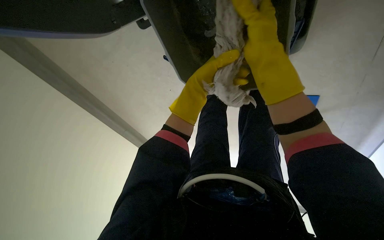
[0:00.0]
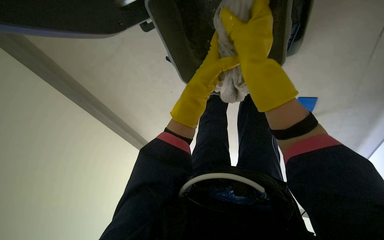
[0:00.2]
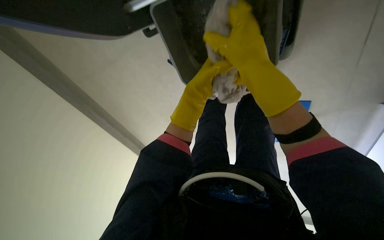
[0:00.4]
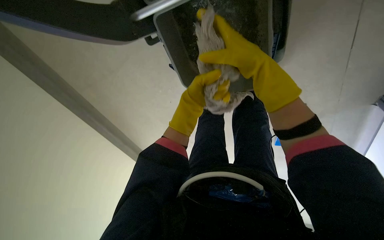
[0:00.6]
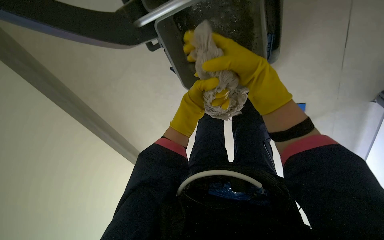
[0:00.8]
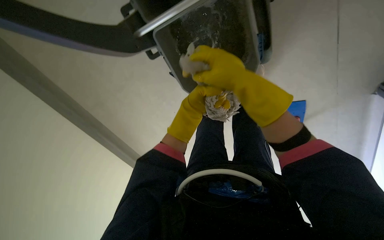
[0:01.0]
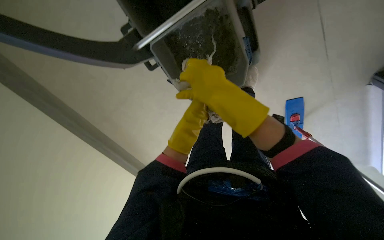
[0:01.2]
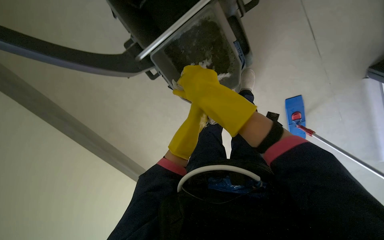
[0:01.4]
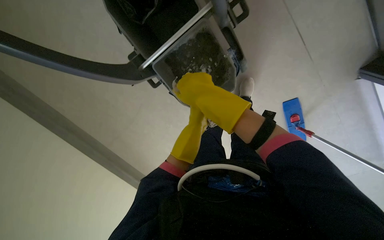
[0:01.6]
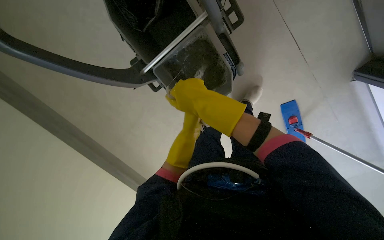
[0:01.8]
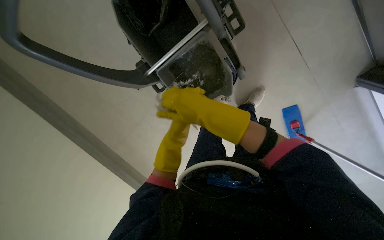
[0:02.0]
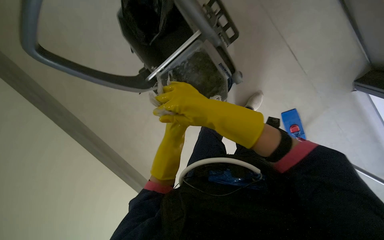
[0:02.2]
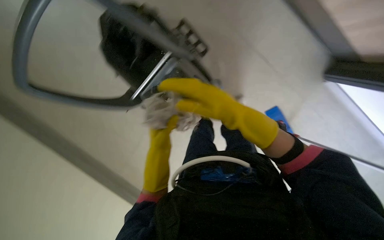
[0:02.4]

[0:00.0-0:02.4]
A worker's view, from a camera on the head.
Job: preparing cleaning supplies.
The whole recording: Changing mop head. The worker moves the mop bucket, removes the mop head, and wrings it out.
0:00.0 to 0:01.2: The left hand moves nearer and farther over approximately 15 cm, changing direction 2 times.
0:01.2 to 0:02.4: The wearer looks some 15 degrees further upward.

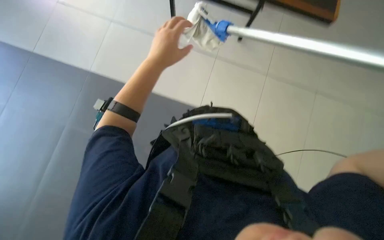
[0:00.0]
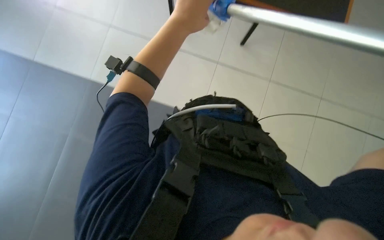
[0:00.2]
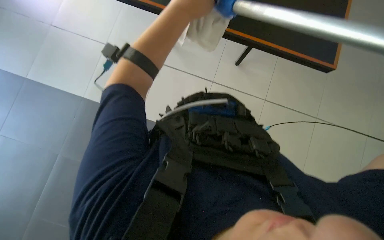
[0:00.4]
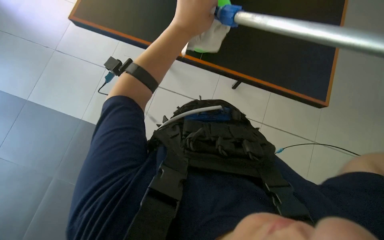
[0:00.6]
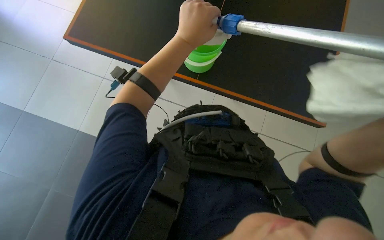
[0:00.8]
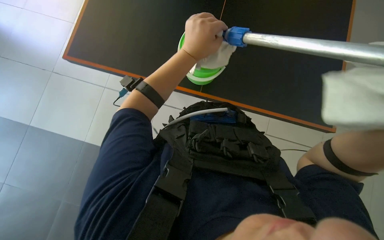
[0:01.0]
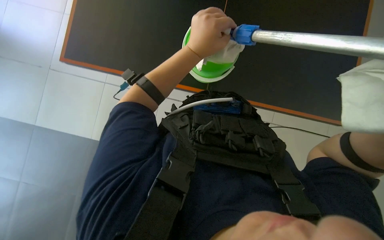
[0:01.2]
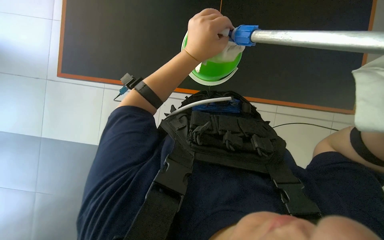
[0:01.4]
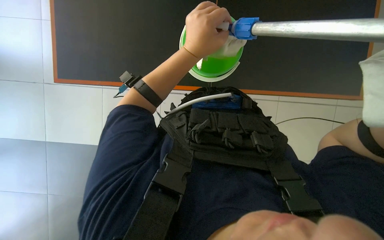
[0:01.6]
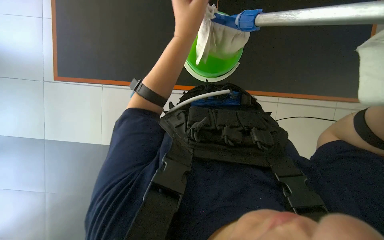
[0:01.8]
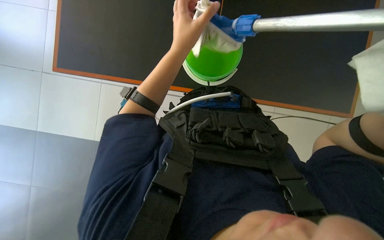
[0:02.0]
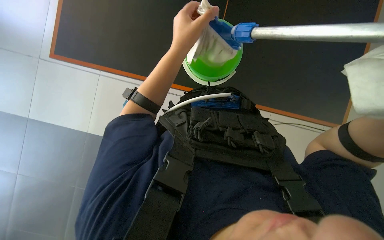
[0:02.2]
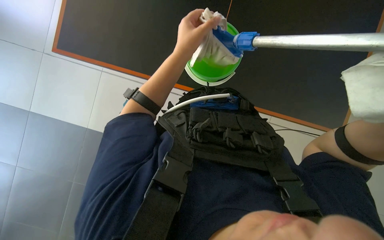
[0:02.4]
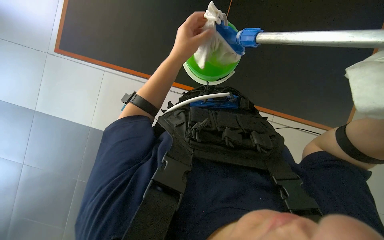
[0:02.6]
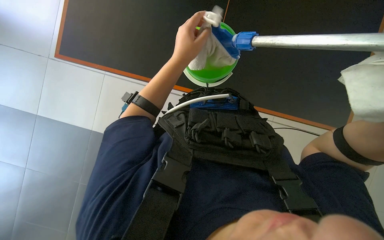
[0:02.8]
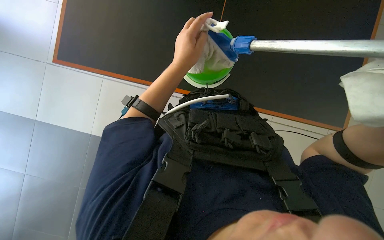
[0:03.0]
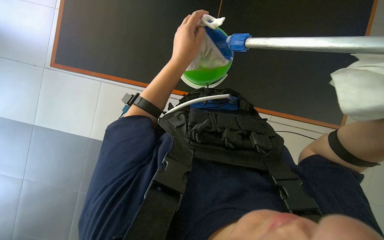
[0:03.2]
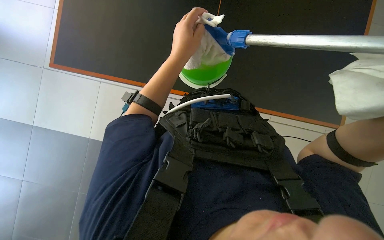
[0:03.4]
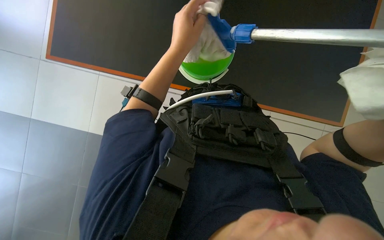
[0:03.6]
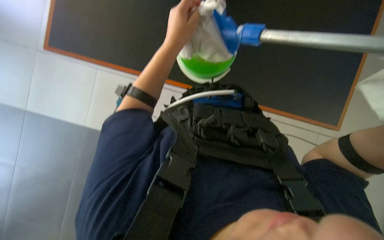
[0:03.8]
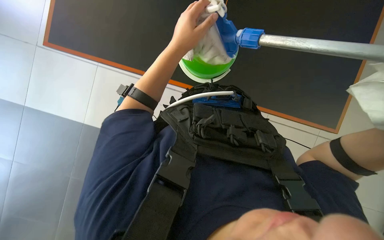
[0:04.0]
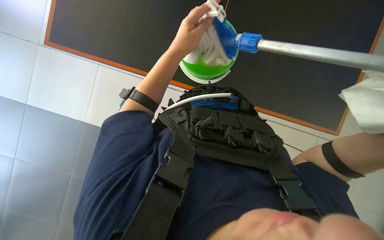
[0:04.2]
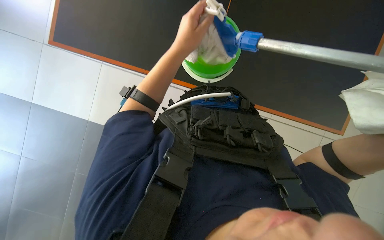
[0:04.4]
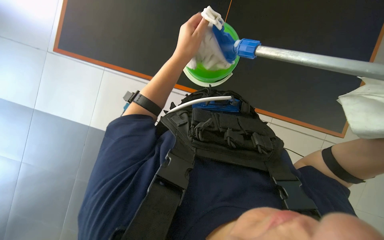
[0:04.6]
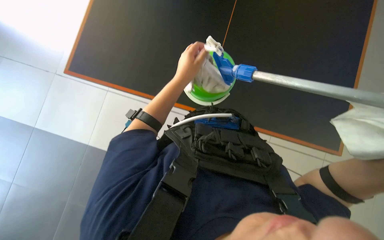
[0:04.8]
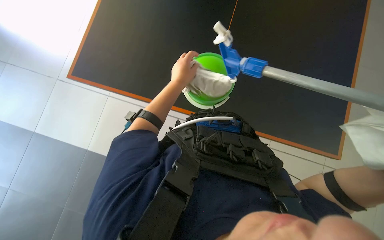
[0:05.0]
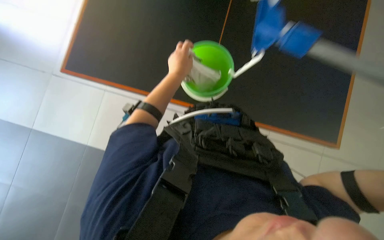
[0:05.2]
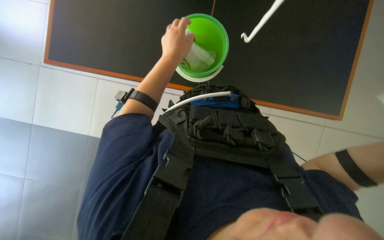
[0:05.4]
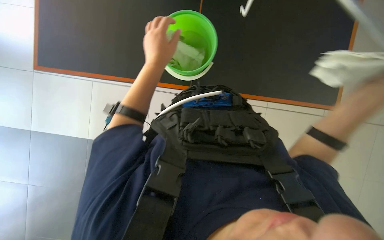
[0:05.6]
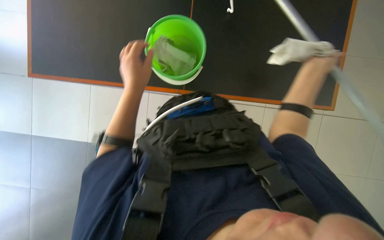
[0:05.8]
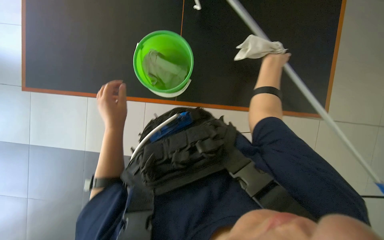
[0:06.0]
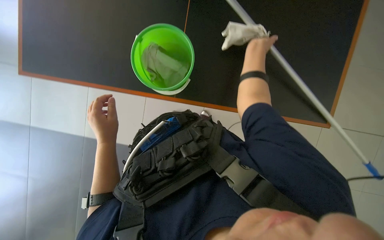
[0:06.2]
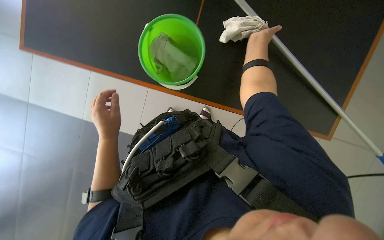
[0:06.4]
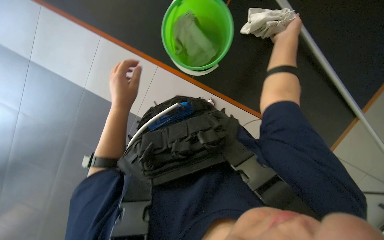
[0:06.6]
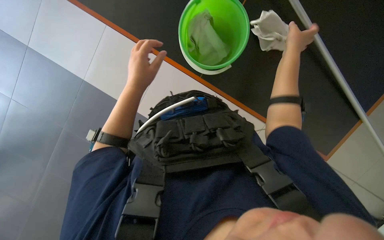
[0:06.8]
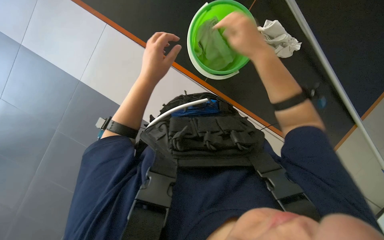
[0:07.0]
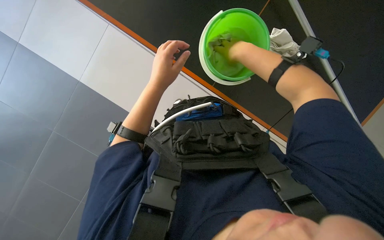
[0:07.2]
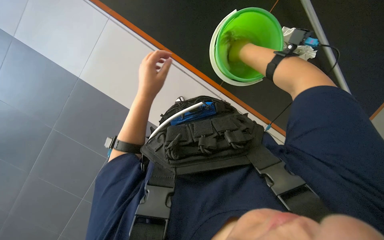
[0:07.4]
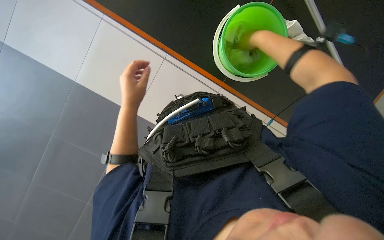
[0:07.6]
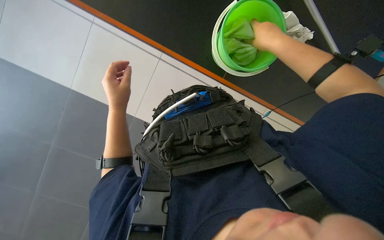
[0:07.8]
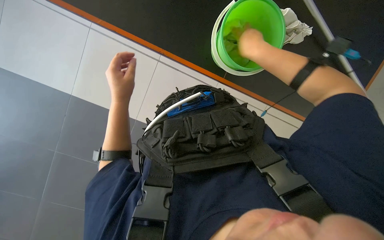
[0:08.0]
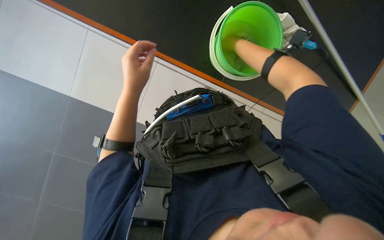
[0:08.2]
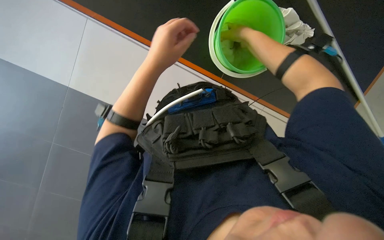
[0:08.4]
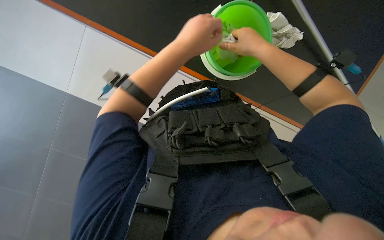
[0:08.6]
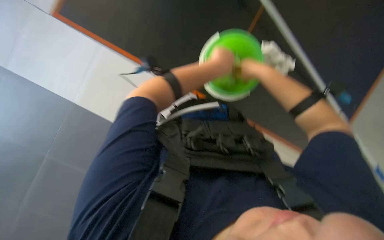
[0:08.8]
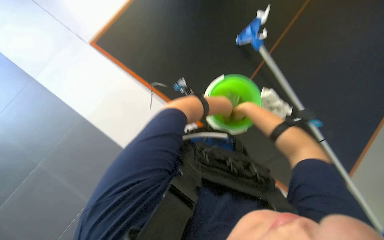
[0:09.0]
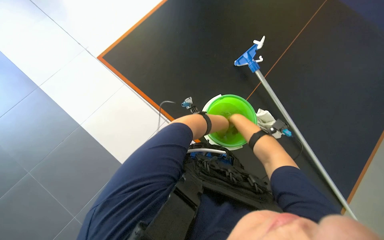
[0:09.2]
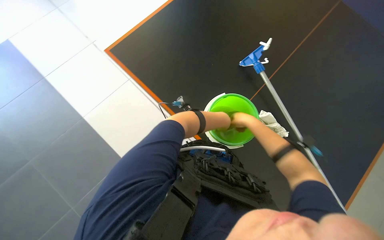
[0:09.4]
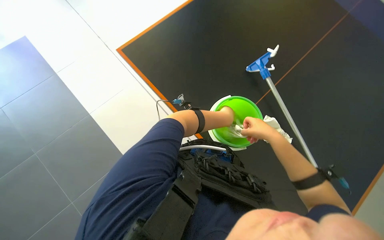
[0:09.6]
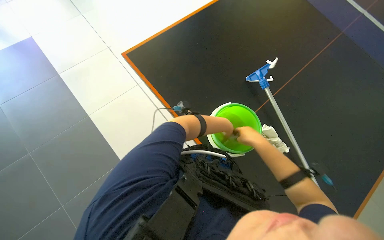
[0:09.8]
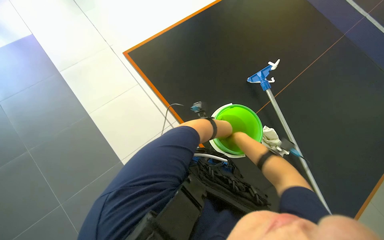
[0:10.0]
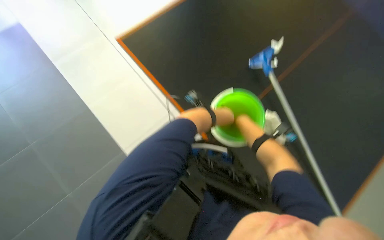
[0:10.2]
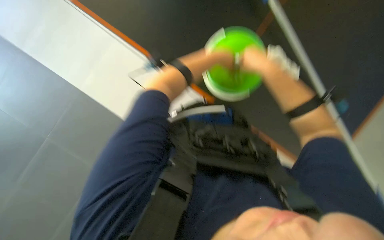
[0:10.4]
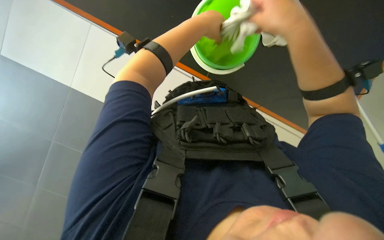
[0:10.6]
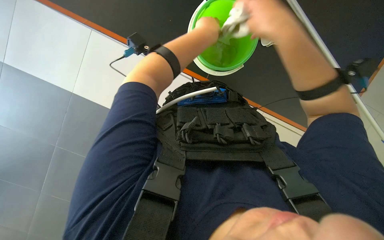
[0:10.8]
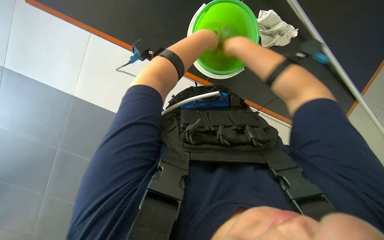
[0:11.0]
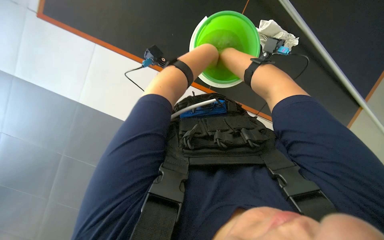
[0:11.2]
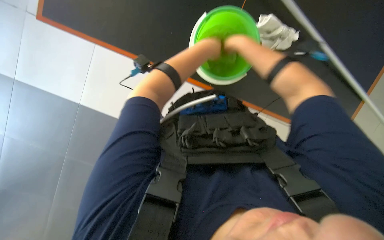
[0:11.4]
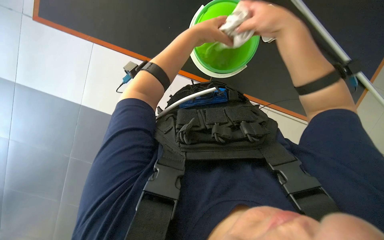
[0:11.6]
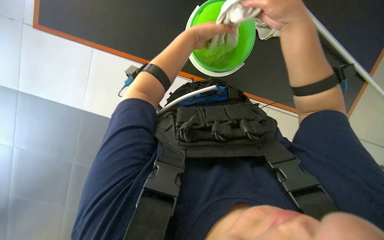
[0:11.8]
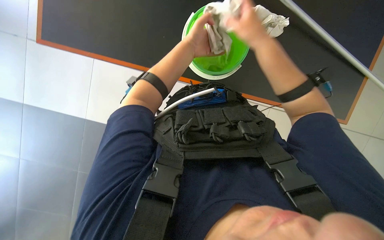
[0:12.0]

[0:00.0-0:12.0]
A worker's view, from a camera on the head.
Job: preparing cleaning supplies.
The whole recording: Wringing cloths into bucket. The worker wrings out cloths into a green bucket.
0:00.0 to 0:01.6: The left hand travels to the right and nearer to the camera by about 20 cm.
0:04.4 to 0:06.0: The scene rotates counterclockwise by approximately 30 degrees.
0:06.0 to 0:07.6: The right hand moves to the left, approximately 10 cm.
0:07.6 to 0:09.0: The camera pitches upward, by about 15 degrees. The scene rotates clockwise by some 30 degrees.

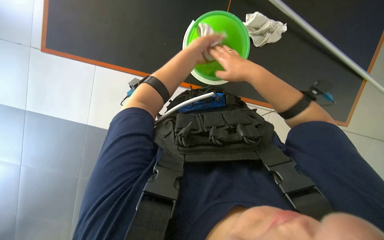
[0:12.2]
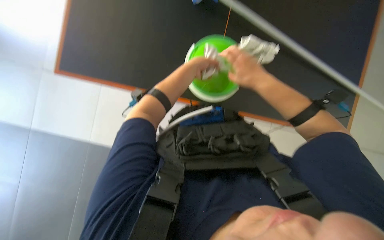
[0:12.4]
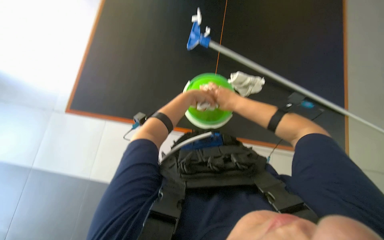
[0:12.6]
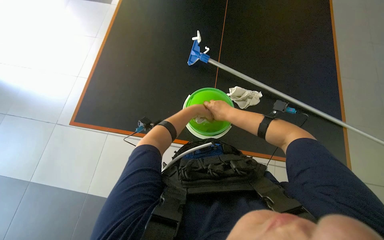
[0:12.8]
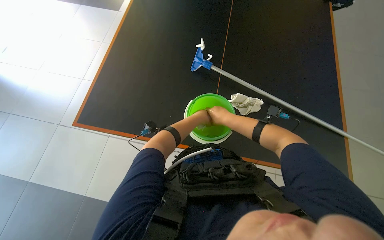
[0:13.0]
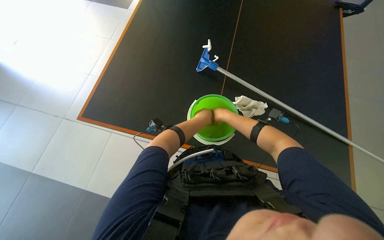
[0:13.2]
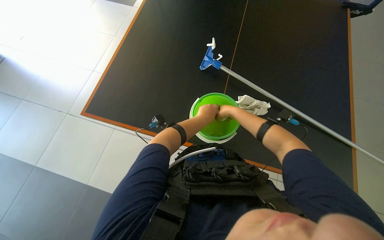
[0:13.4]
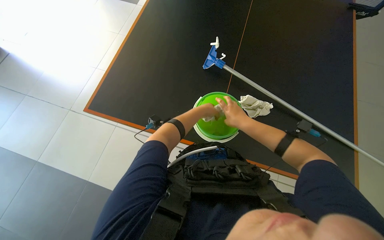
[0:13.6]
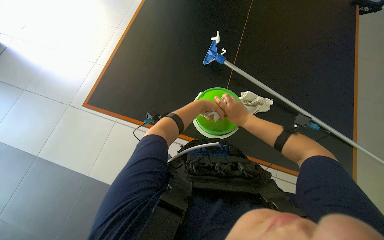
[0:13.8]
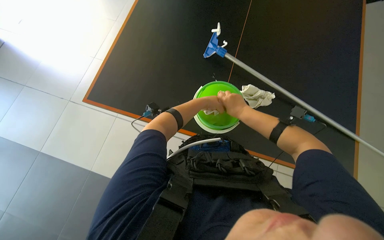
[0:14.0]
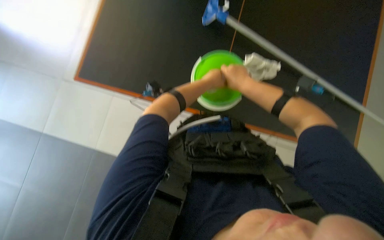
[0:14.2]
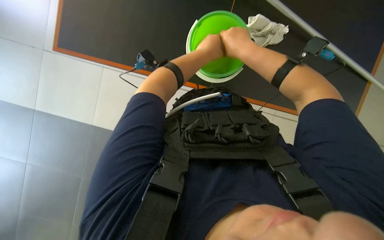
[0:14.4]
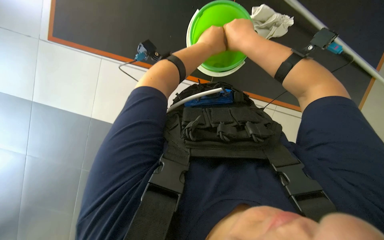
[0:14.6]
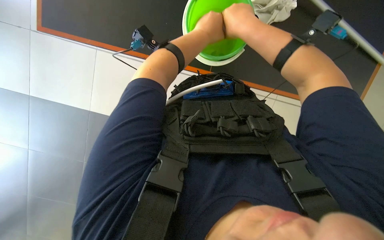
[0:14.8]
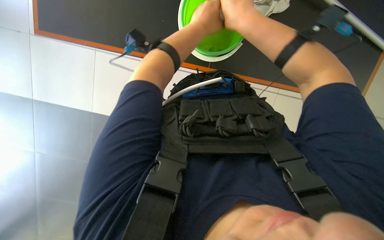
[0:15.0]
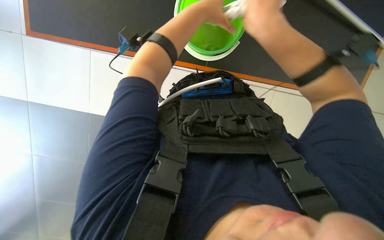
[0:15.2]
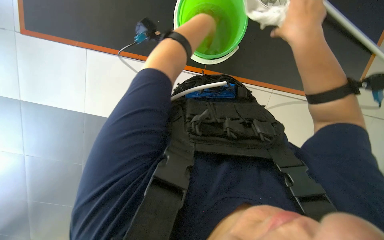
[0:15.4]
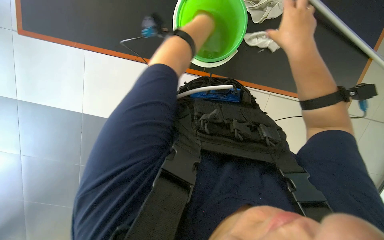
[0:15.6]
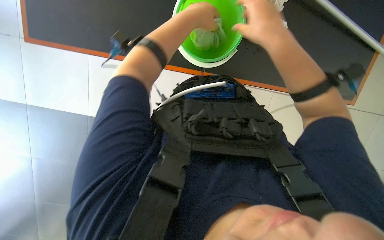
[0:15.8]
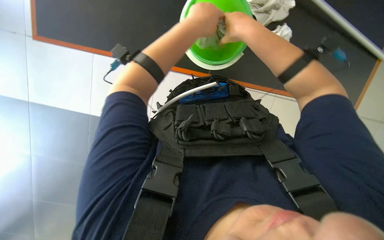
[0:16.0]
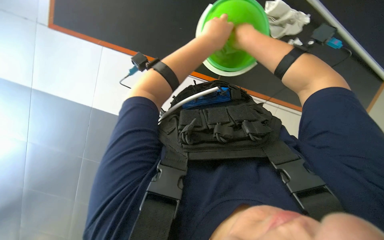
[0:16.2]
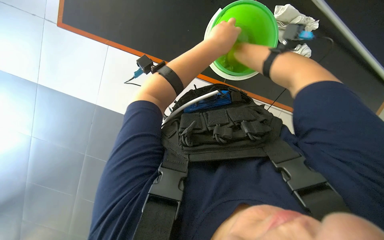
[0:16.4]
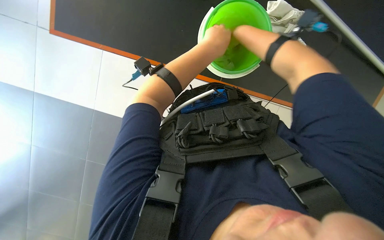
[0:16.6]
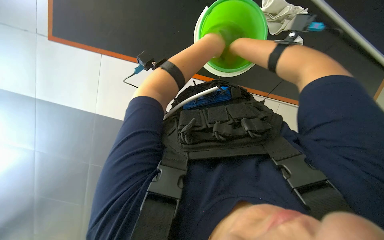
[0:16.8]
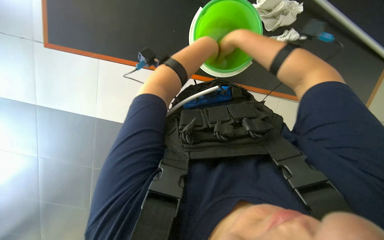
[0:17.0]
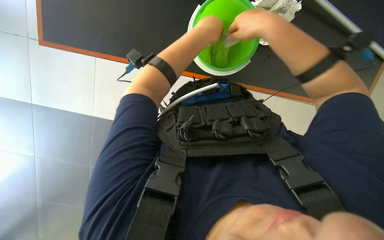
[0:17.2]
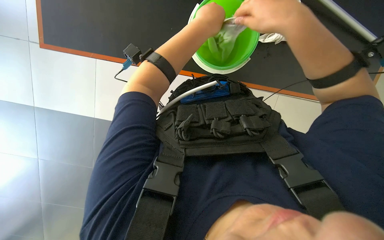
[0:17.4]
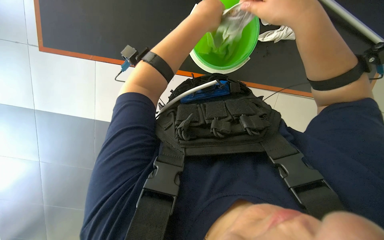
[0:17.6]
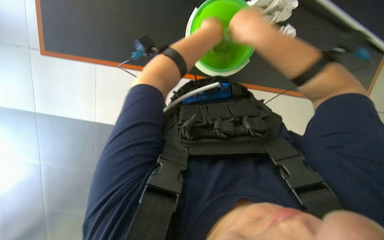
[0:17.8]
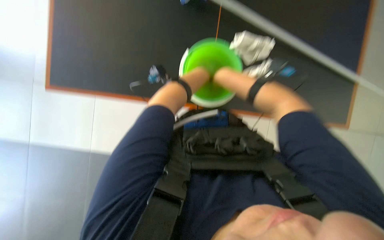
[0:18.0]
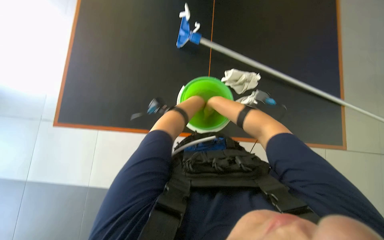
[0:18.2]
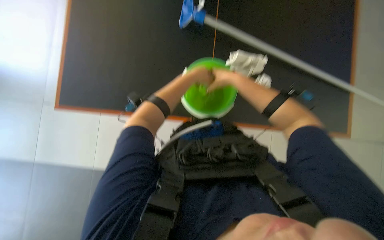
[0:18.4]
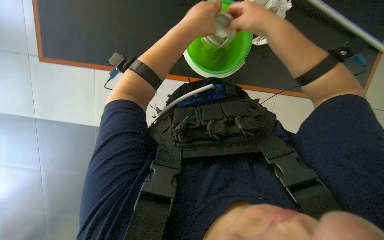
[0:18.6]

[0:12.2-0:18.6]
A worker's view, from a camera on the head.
Job: preparing cleaning supplies.
The whole recording: Wringing cloths into bucket. The worker wrings out cloths into a green bucket.
0:12.2 to 0:13.8: The camera pitches upward, by roughly 25 degrees.
0:13.8 to 0:15.4: The view tilts about 30 degrees downward.
